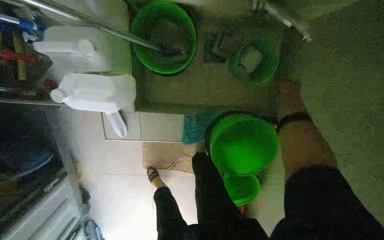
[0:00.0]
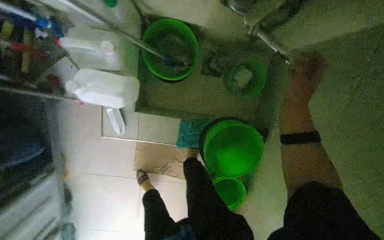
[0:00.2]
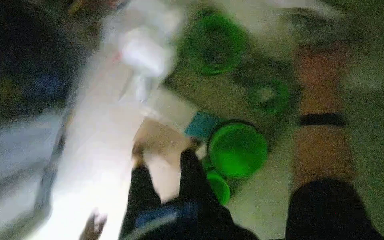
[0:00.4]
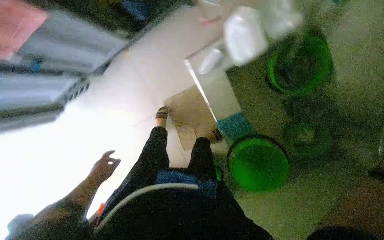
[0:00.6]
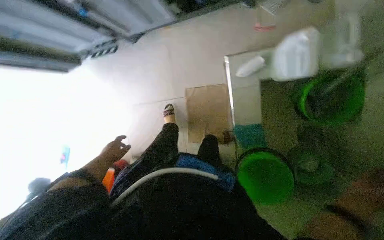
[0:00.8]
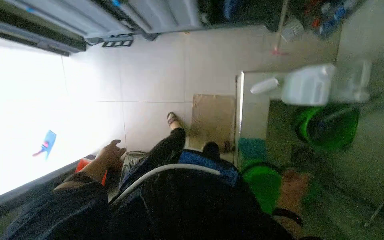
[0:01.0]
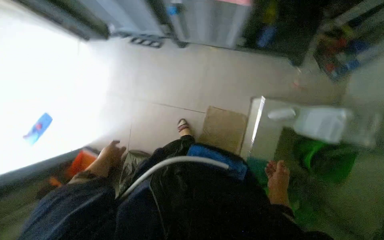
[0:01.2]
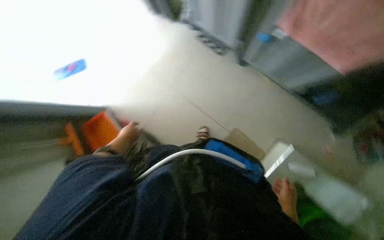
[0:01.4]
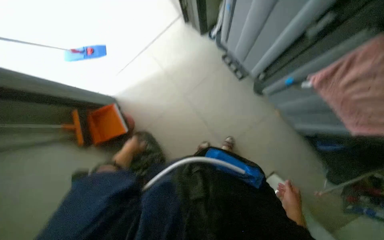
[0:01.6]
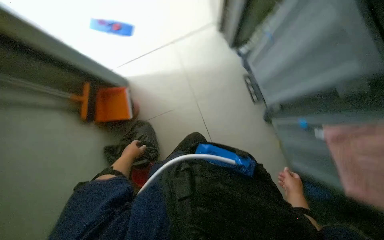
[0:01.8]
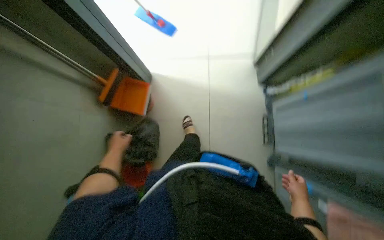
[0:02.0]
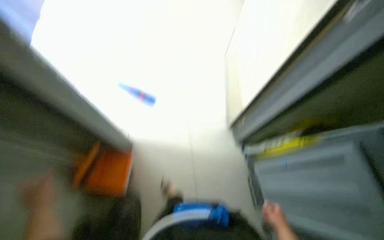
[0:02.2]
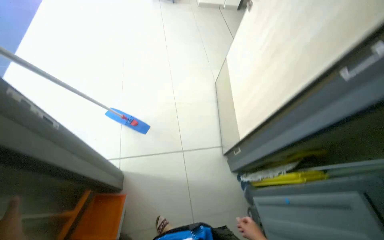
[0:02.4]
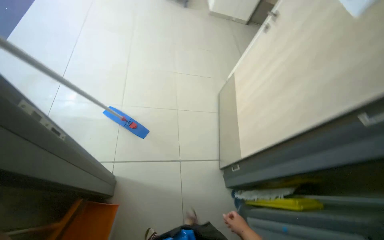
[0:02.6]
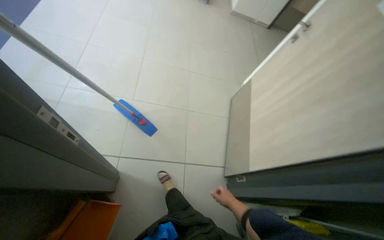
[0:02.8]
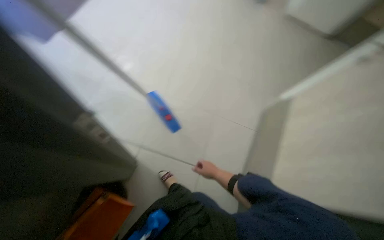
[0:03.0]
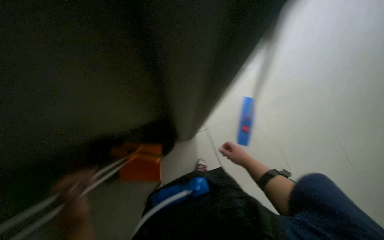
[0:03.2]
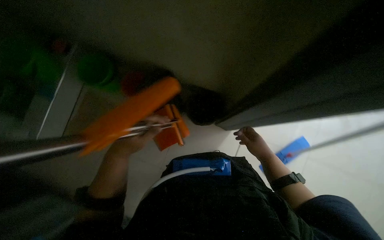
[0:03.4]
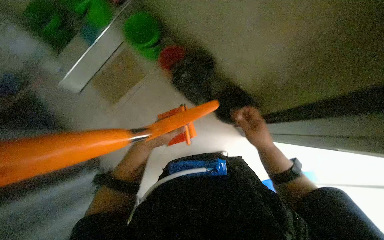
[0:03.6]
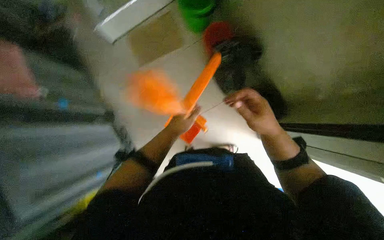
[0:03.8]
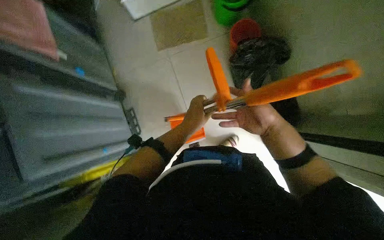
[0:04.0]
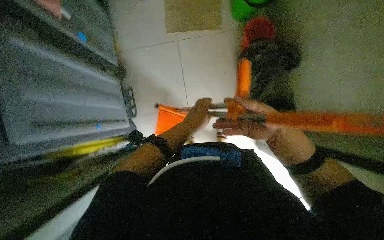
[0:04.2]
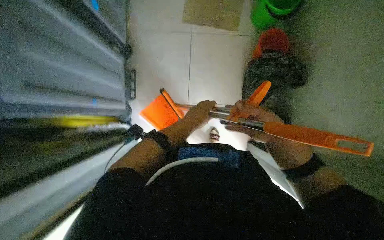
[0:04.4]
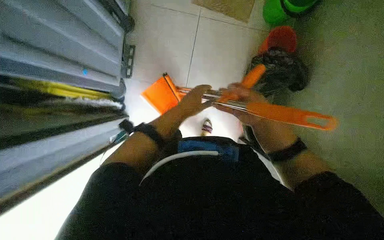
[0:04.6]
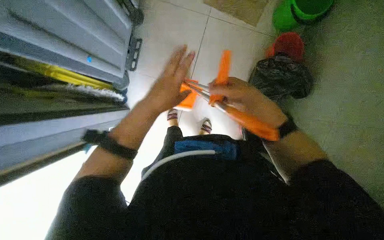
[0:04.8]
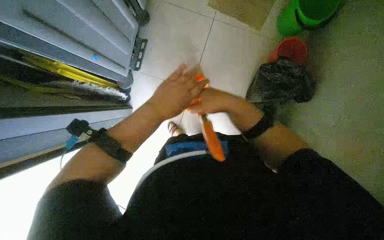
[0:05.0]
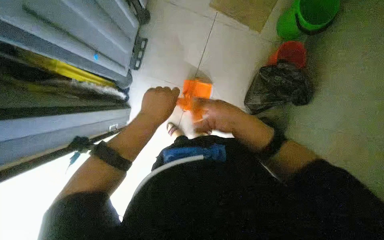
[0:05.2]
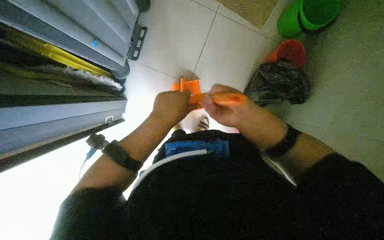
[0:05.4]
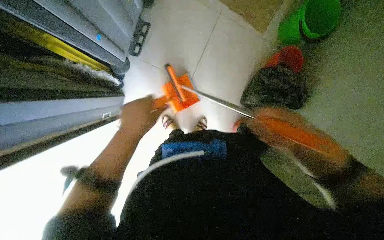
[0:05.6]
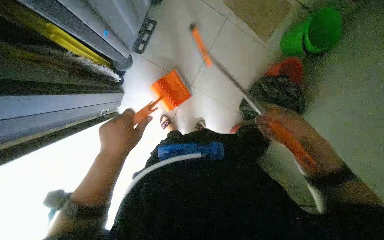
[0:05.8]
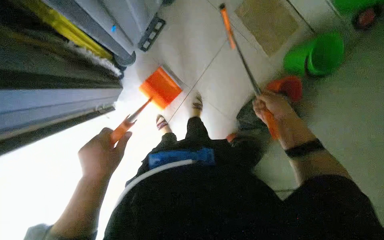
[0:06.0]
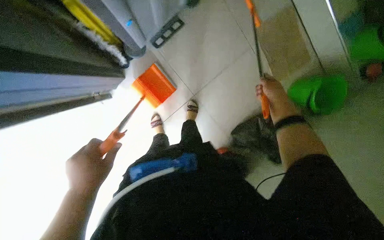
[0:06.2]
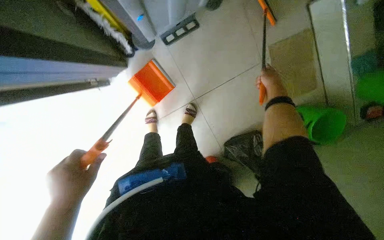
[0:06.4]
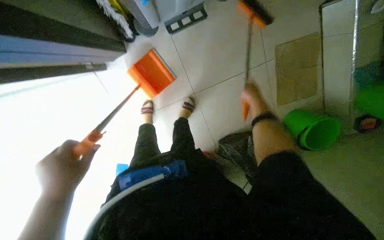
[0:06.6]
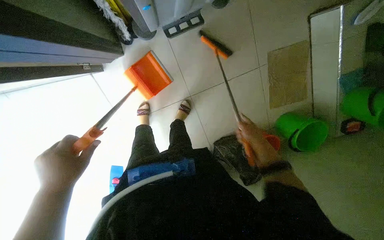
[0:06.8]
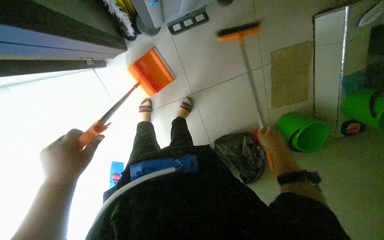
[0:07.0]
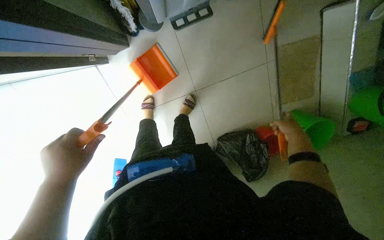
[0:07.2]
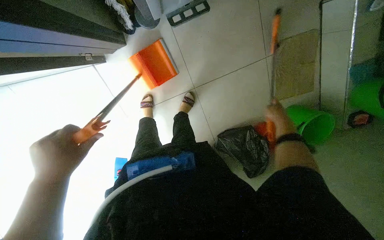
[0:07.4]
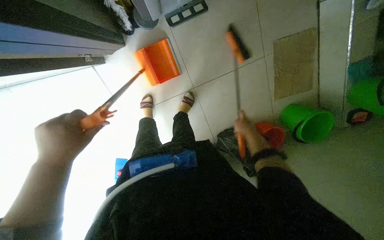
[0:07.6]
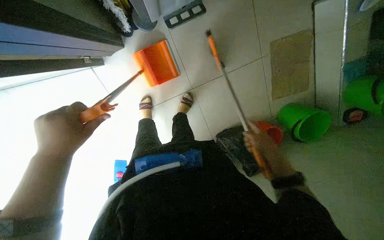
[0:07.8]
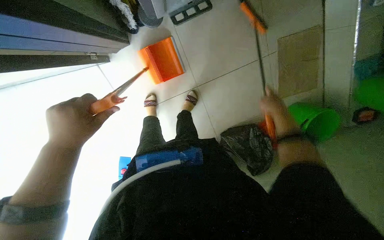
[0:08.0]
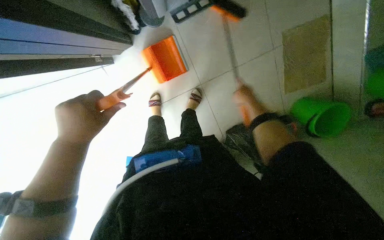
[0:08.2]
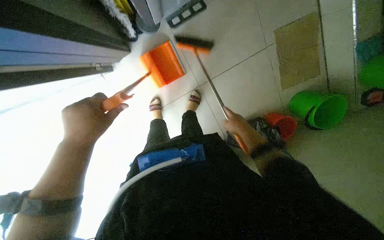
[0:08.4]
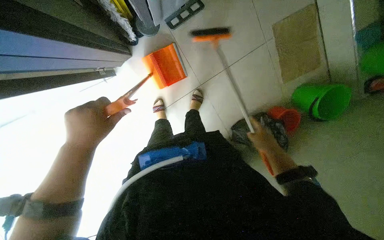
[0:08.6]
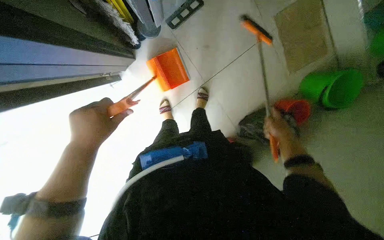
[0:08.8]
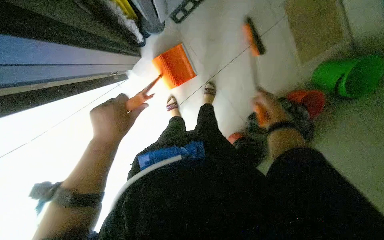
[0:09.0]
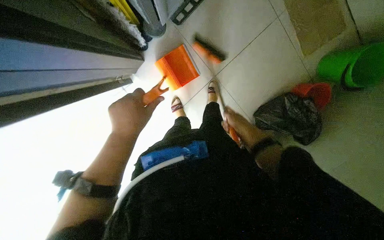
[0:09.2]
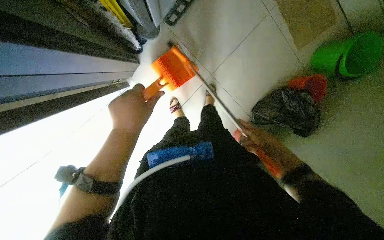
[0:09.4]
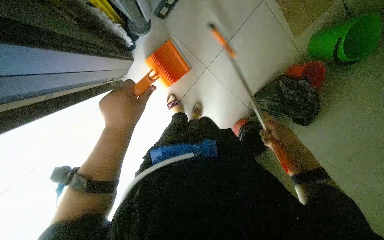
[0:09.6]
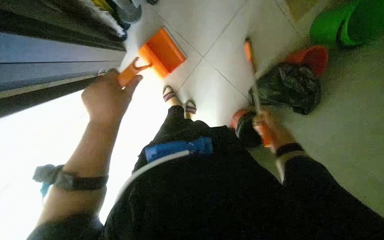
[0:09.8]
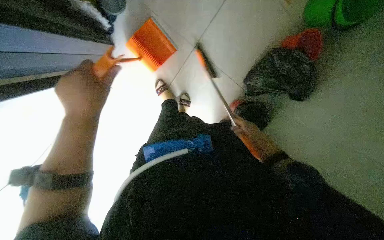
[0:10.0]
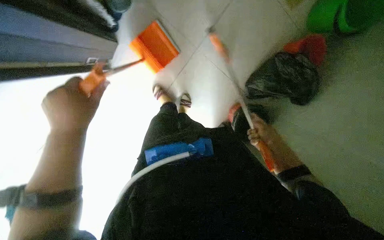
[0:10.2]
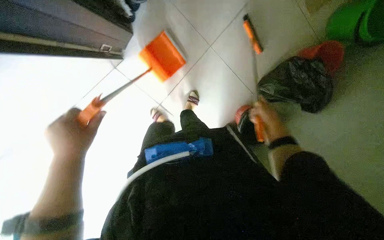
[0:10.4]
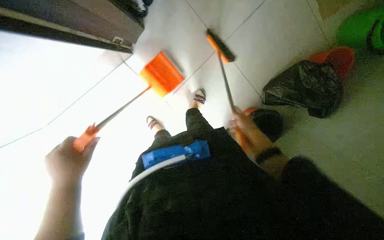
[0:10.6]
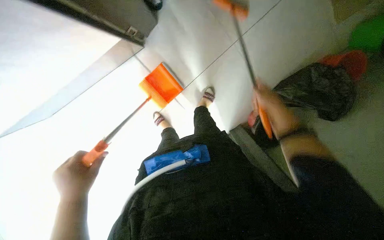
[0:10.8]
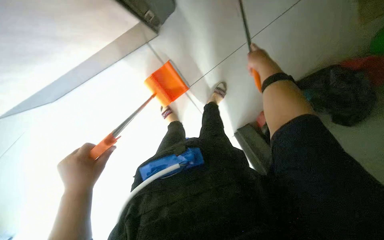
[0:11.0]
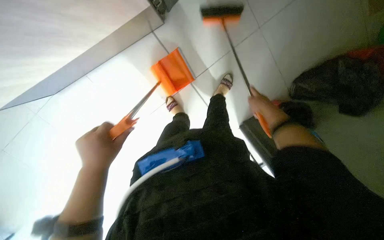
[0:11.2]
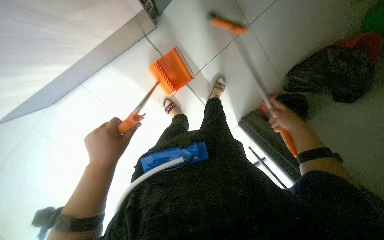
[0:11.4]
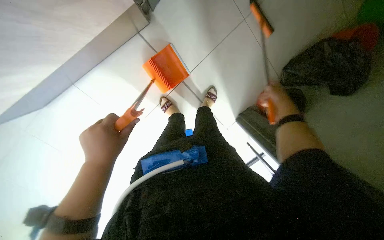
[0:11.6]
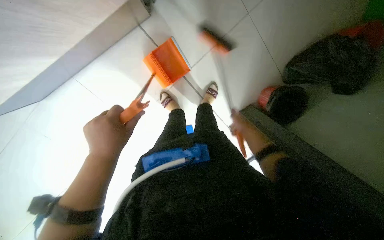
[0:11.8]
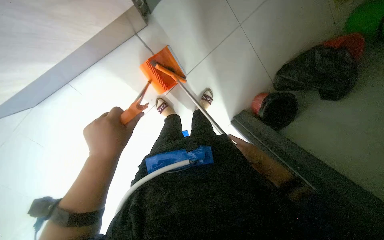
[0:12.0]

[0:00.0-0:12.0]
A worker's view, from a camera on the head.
Job: sweeping floor.
The whole recording: Sweeping room and placing cleaning equipment into bucket. The worker sweeps the room and places the cleaning equipment into the bucket.
0:00.0 to 0:01.6: The head travels roughly 70 cm. The view pans to the right by some 20 degrees. Everything in view rotates some 70 degrees clockwise.
0:01.6 to 0:03.0: The camera is carried some 50 cm. The camera pitches upward, by roughly 25 degrees. The scene rotates clockwise by approximately 65 degrees.
0:03.0 to 0:04.4: The scene rotates clockwise by about 45 degrees.
0:04.4 to 0:06.0: The view swings roughly 15 degrees to the right. The scene rotates clockwise by about 30 degrees. The left hand moves to the left and down the picture, roughly 35 cm. The right hand goes some 20 cm up the picture, and moves some 10 cm to the left and comes back.
0:06.0 to 0:07.6: The scene rotates clockwise by some 30 degrees.
0:07.6 to 0:09.0: The right hand moves up and down the picture over some 20 cm, changing direction 2 times.
0:09.0 to 0:10.4: The right hand shifts roughly 10 cm farther from the camera, and travels to the left and back again, approximately 10 cm each way. Meanwhile the left hand shifts about 10 cm to the left.
0:10.4 to 0:12.0: The right hand goes approximately 40 cm to the left and down the picture.

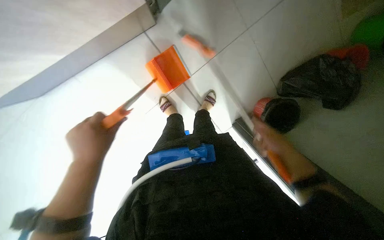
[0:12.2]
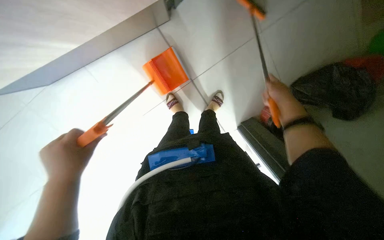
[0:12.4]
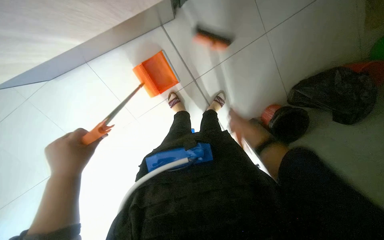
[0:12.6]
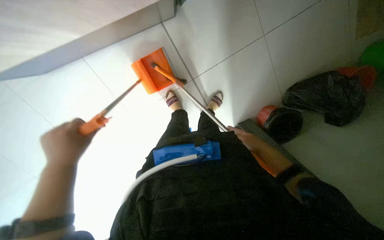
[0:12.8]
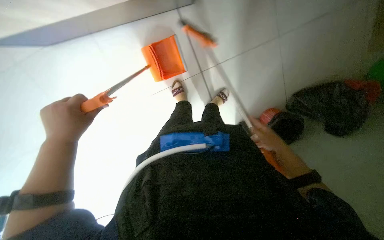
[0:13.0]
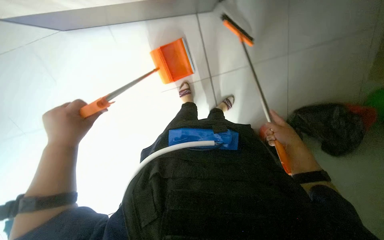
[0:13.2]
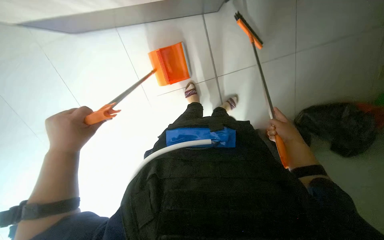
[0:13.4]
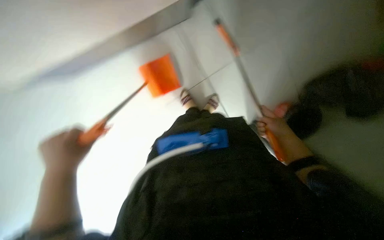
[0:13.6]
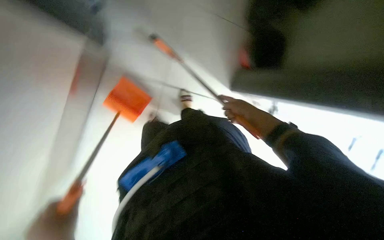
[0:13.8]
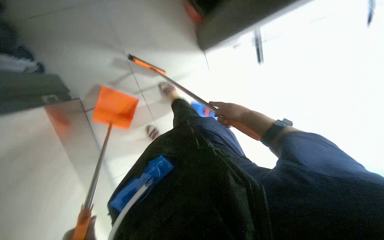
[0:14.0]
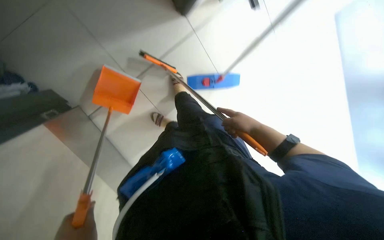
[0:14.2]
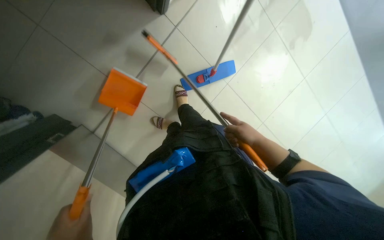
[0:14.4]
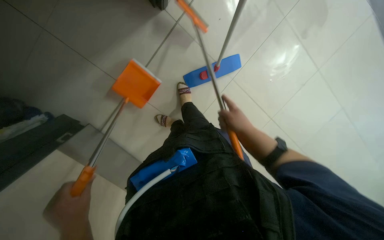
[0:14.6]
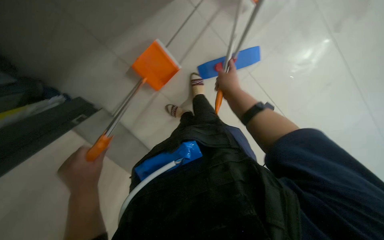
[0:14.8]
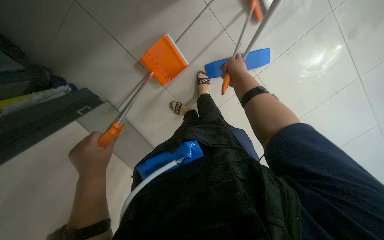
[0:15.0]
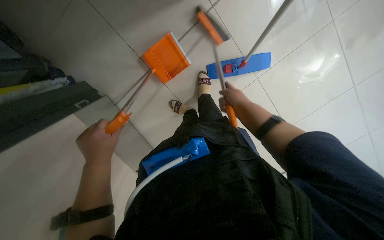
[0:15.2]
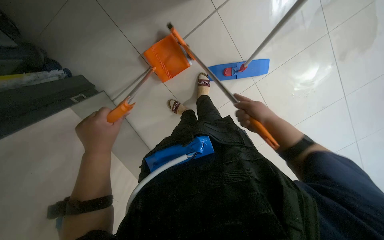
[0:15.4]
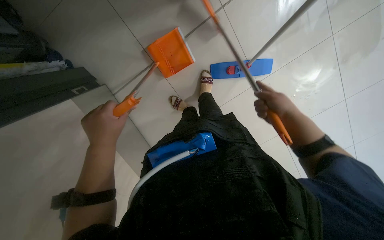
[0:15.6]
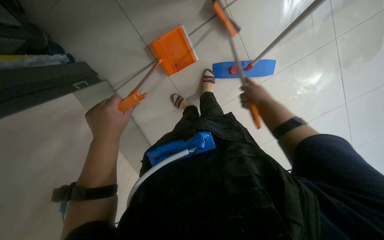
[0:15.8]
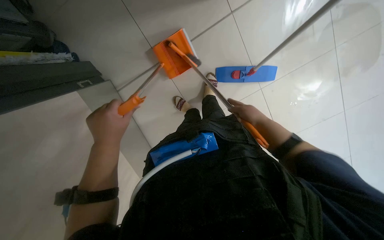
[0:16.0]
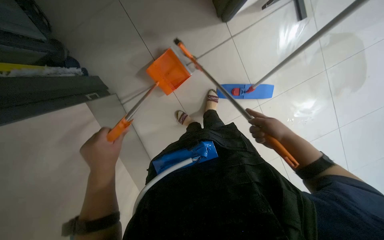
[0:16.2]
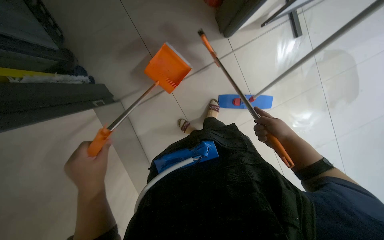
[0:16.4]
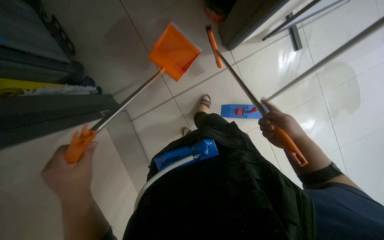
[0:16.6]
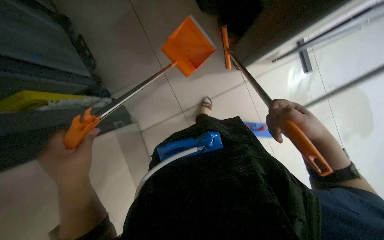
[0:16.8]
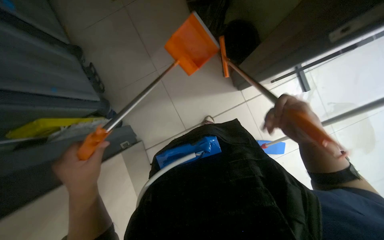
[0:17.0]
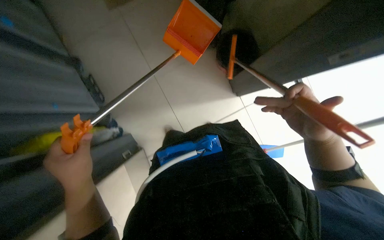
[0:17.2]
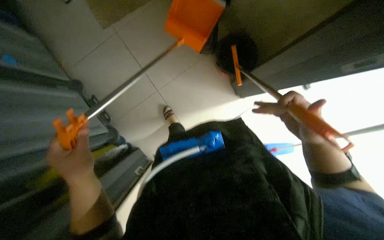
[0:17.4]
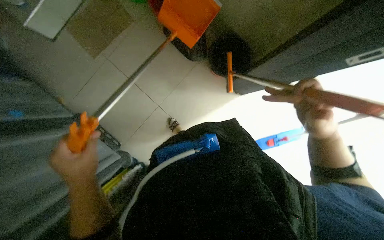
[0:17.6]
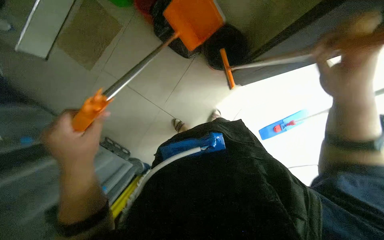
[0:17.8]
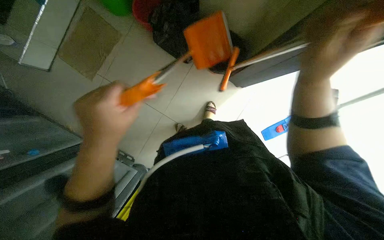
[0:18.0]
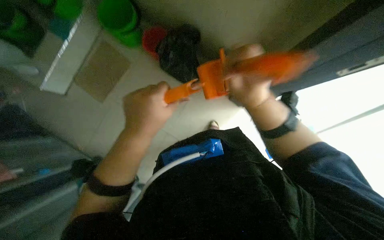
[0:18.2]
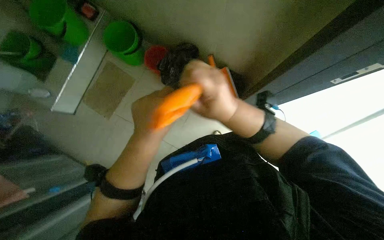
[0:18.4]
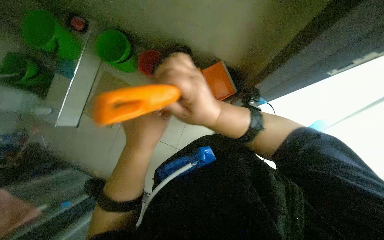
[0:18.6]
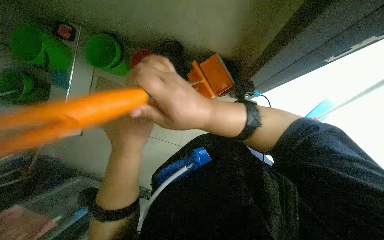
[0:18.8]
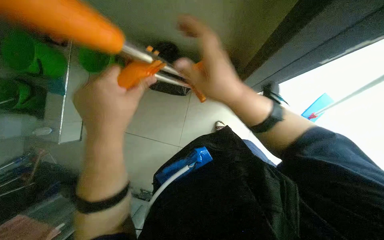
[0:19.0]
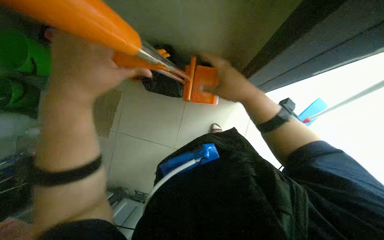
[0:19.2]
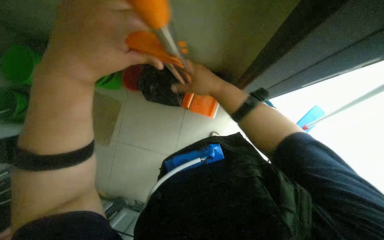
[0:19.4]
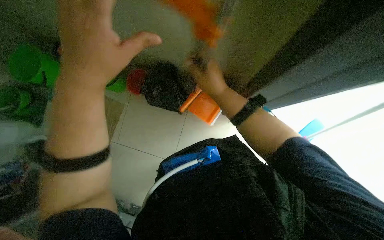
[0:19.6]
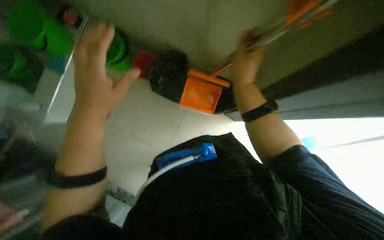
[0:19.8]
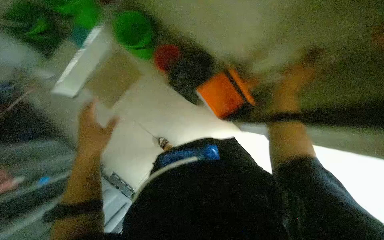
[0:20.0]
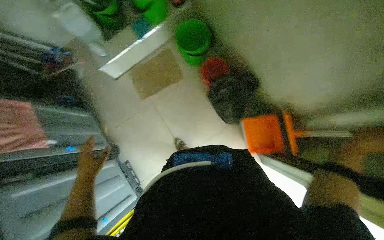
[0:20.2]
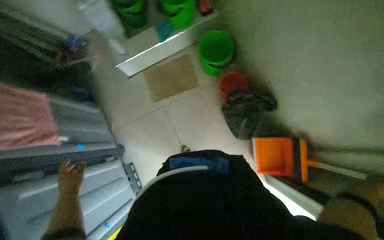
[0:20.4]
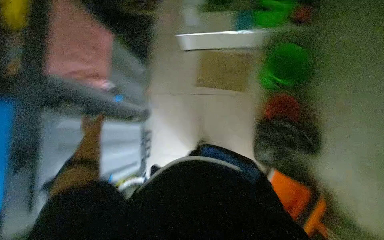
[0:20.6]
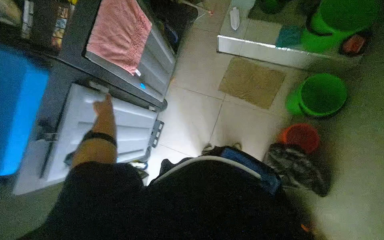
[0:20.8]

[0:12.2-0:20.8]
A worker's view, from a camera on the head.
Job: sweeping floor.
The whole recording: Sweeping room and placing cleaning equipment into bucket. The worker sweeps the room and places the cleaning equipment into the bucket.
0:12.2 to 0:13.6: The left hand shifts about 10 cm to the left.
0:16.6 to 0:18.0: The view tips upward by some 20 degrees. The right hand is displaced up the picture, nearer to the camera and to the left by about 30 cm. Meanwhile the left hand goes approximately 25 cm up the picture.
0:18.0 to 0:19.4: The left hand moves nearer to the camera and up the picture, some 35 cm; the right hand shifts roughly 10 cm to the left.
0:19.4 to 0:20.8: The scene rotates clockwise by approximately 40 degrees.
